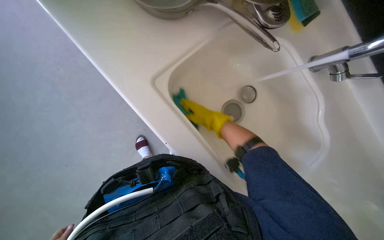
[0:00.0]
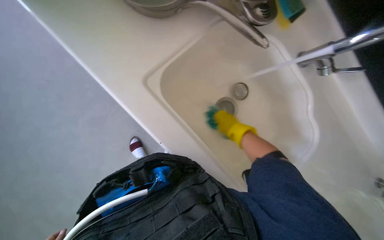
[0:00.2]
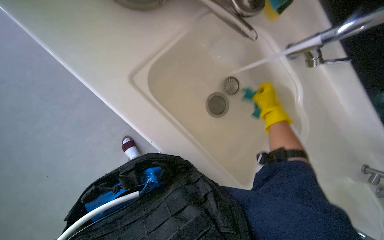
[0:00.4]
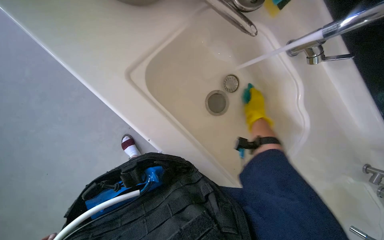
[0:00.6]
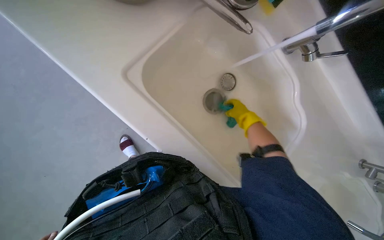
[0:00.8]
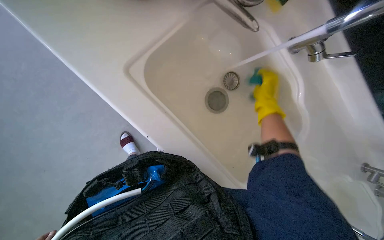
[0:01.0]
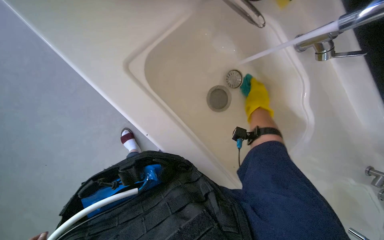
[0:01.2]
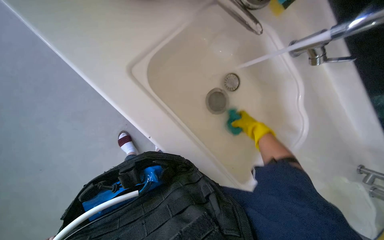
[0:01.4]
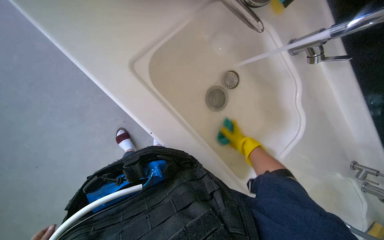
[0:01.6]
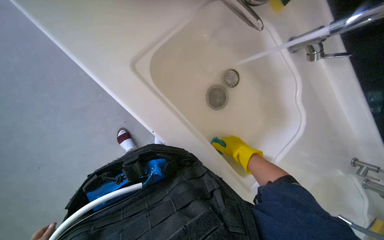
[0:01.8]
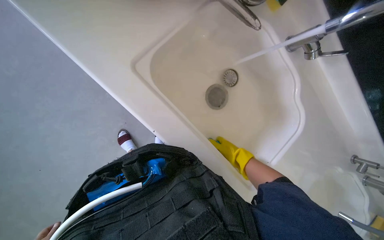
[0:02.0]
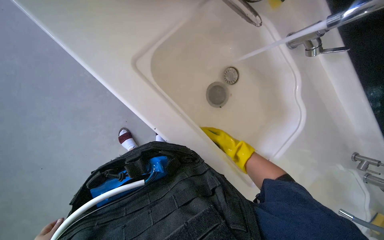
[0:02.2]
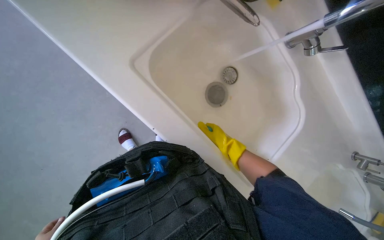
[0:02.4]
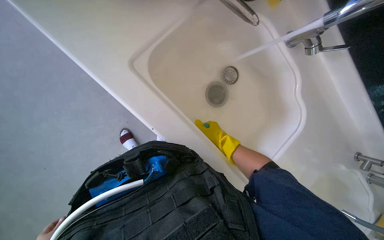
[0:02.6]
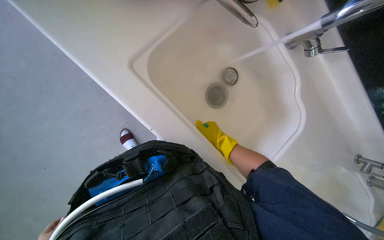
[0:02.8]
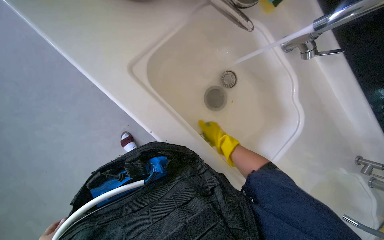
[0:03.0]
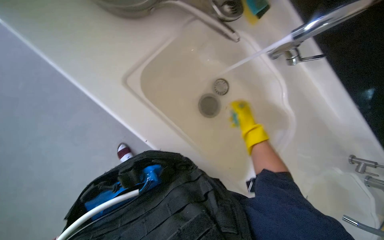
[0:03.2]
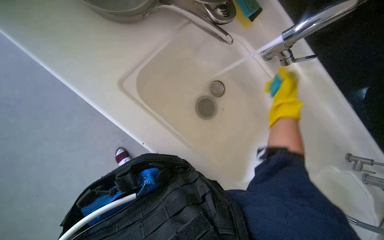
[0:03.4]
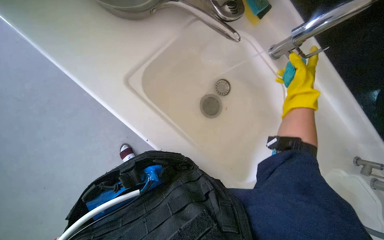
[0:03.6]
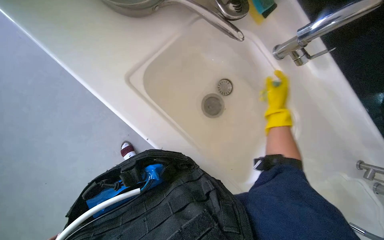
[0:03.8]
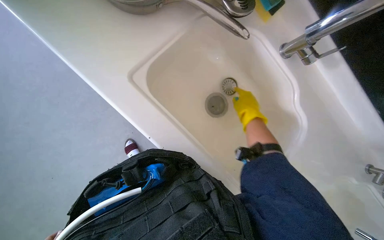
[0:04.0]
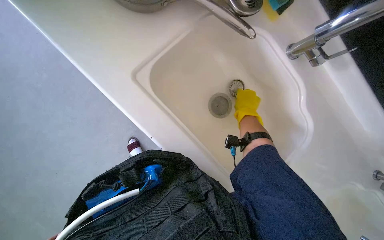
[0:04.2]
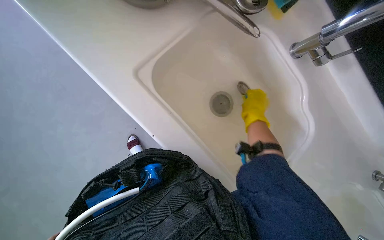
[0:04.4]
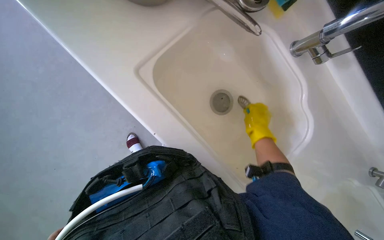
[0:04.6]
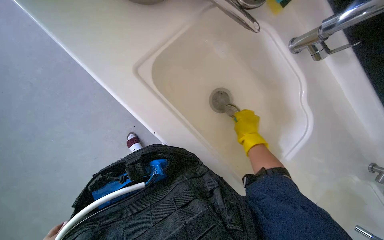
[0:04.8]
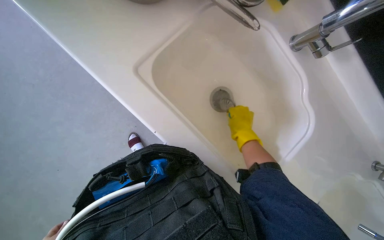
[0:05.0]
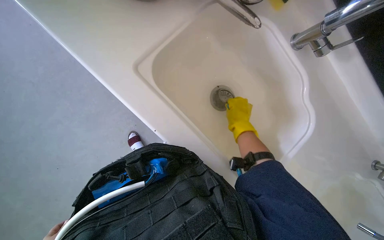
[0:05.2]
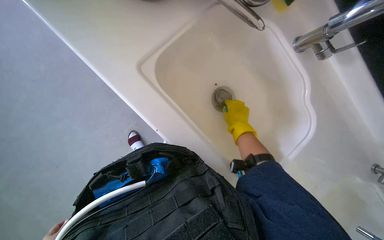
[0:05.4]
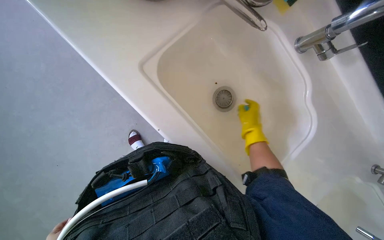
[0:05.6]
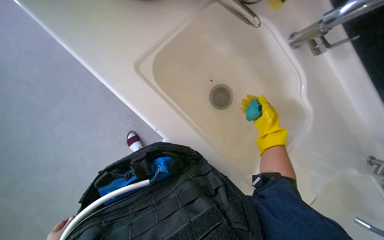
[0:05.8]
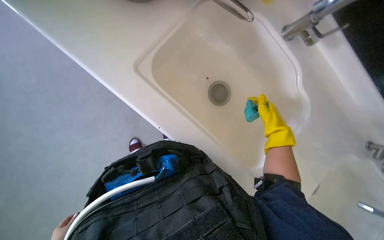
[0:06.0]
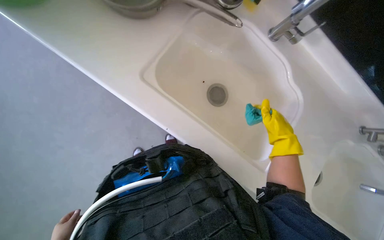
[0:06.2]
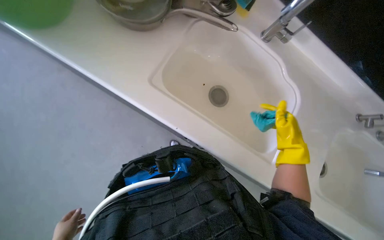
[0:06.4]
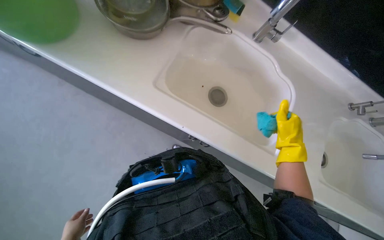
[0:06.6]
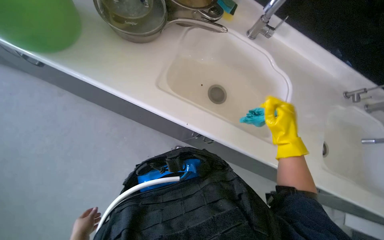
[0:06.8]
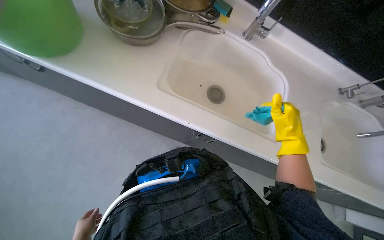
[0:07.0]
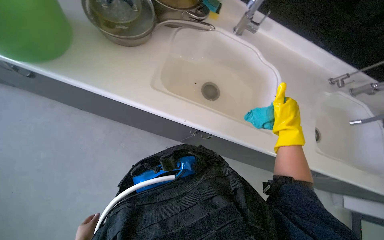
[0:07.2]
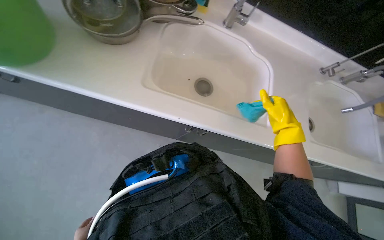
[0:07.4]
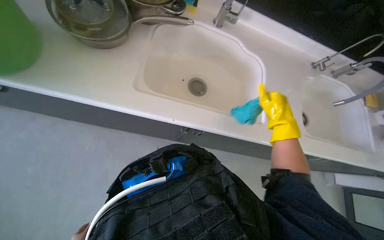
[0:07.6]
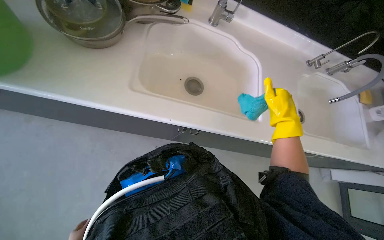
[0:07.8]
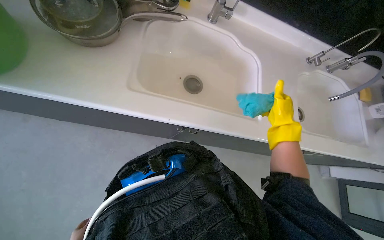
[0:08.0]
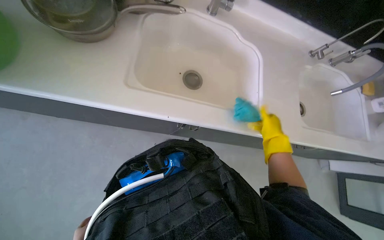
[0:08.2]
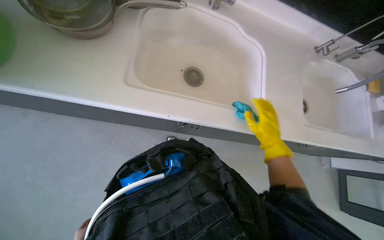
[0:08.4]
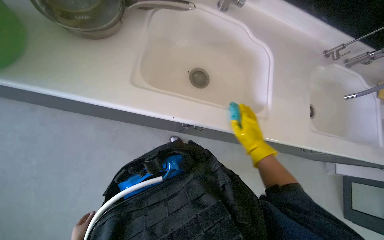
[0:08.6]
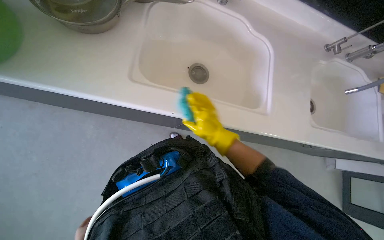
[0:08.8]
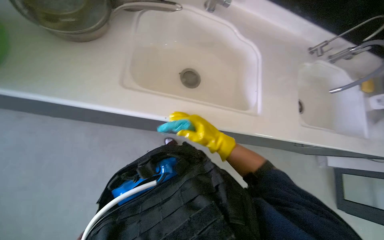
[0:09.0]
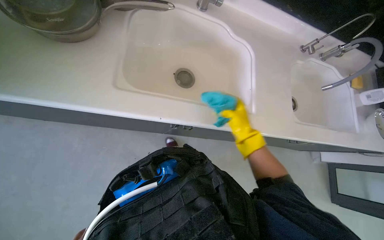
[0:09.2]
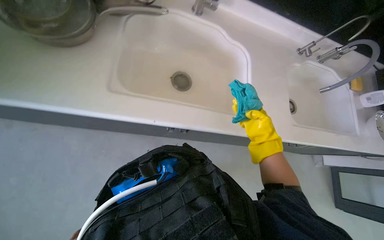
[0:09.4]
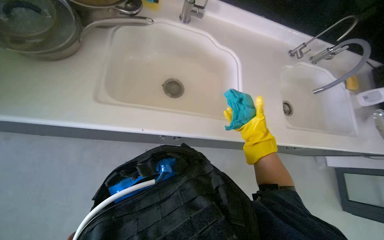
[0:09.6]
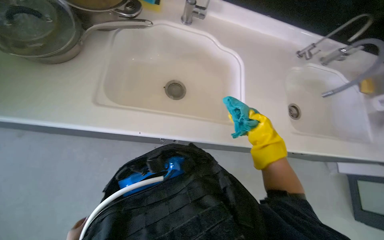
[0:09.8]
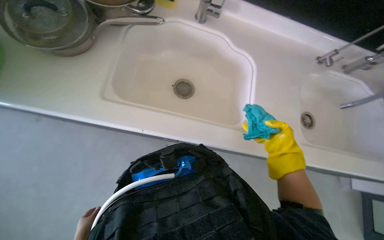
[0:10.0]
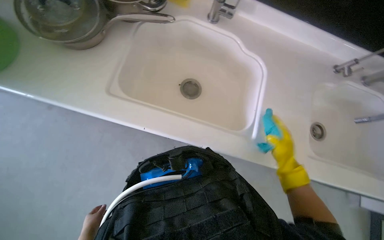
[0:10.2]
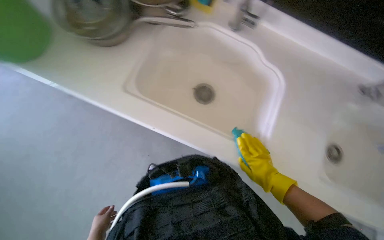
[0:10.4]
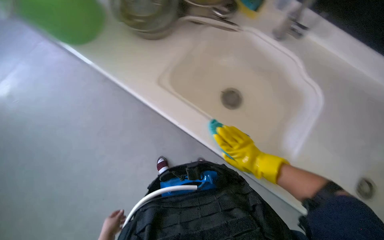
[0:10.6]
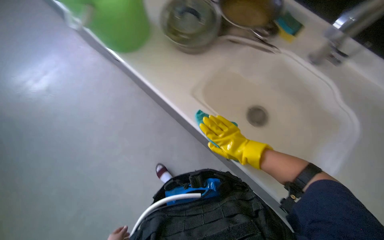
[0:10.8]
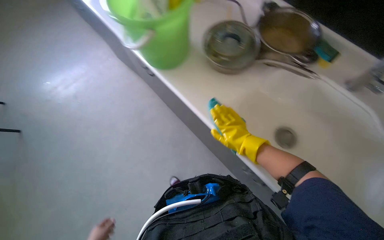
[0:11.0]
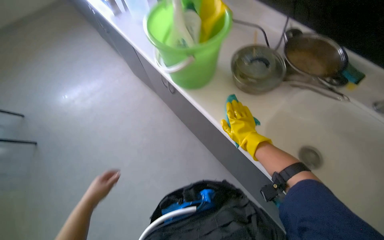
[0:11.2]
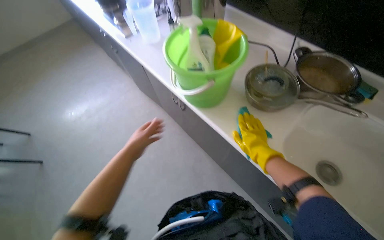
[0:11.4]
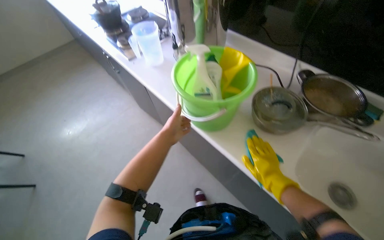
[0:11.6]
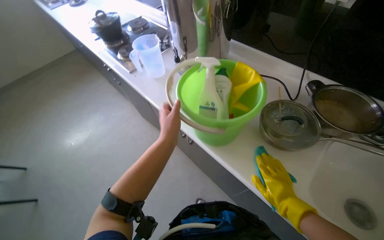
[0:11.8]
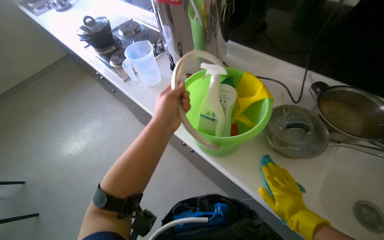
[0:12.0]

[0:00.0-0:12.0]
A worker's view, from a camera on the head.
Job: cleaning kitchen.
The whole recording: Cleaning kitchen sink and counter. The worker scrubs the kitchen sink and wipes the counter with a cloth.
0:00.0 to 0:01.6: The right hand moves to the right, down the picture and farther from the camera, about 25 cm.
0:01.6 to 0:03.0: The right hand moves to the left and nearer to the camera, approximately 15 cm.
0:03.0 to 0:04.4: The right hand travels up the picture by roughly 10 cm.
0:04.4 to 0:06.0: The right hand is displaced down the picture and to the right by approximately 15 cm.
0:06.0 to 0:07.6: The scene turns some 25 degrees counterclockwise in the picture.
0:07.6 to 0:09.0: The right hand travels to the left by some 20 cm.
0:09.0 to 0:10.4: The wearer's head swings approximately 20 degrees to the left. The right hand moves to the right, about 25 cm.
0:10.4 to 0:12.0: The head turns to the left by some 30 degrees. The wearer looks roughly 15 degrees further upward.

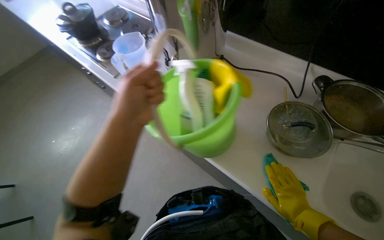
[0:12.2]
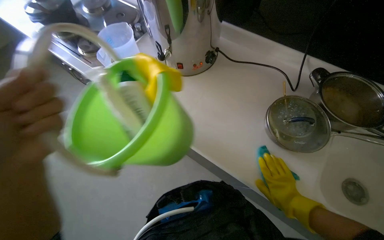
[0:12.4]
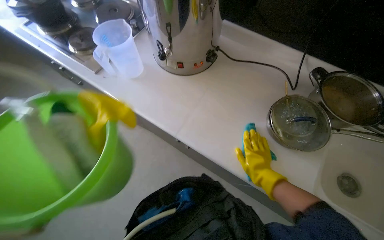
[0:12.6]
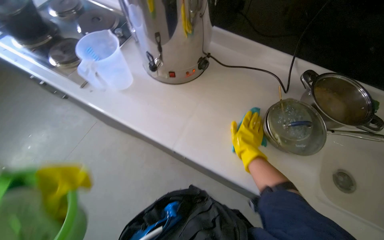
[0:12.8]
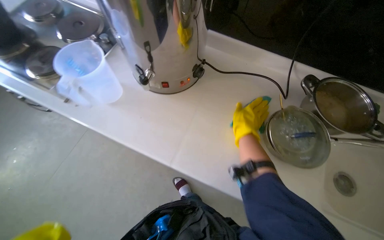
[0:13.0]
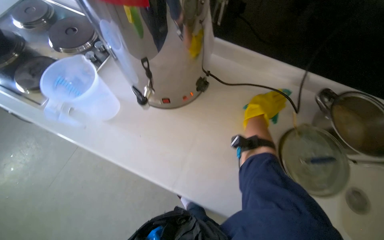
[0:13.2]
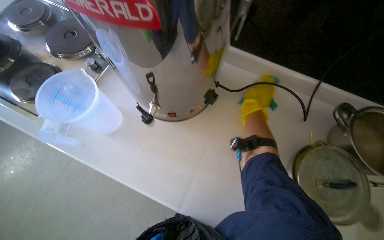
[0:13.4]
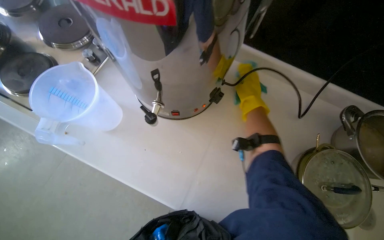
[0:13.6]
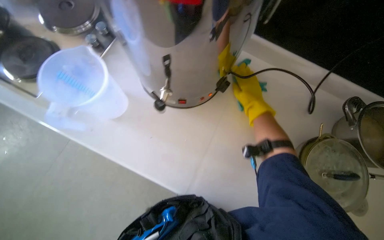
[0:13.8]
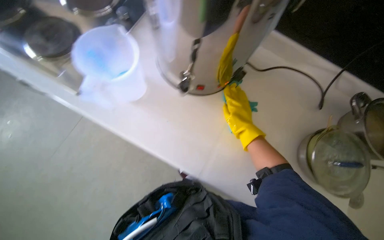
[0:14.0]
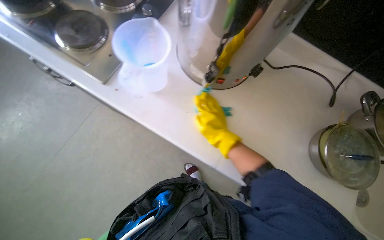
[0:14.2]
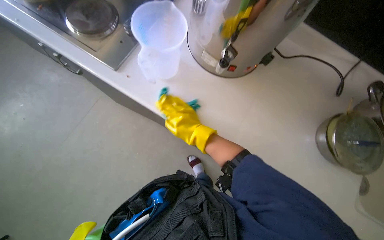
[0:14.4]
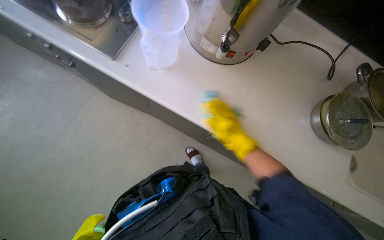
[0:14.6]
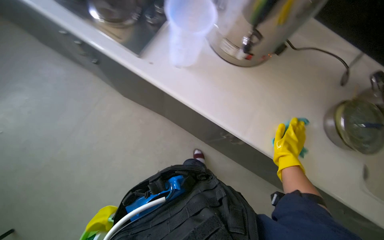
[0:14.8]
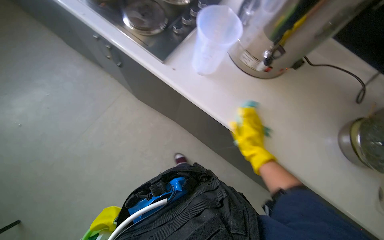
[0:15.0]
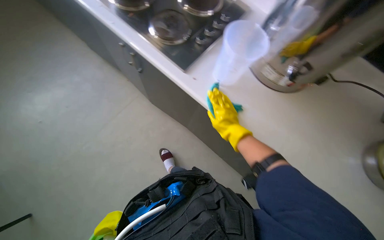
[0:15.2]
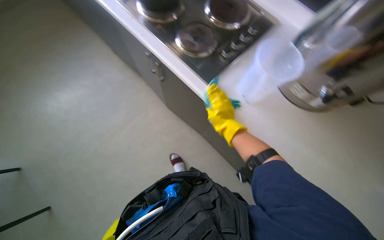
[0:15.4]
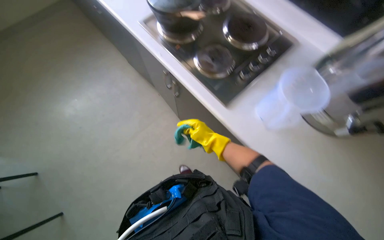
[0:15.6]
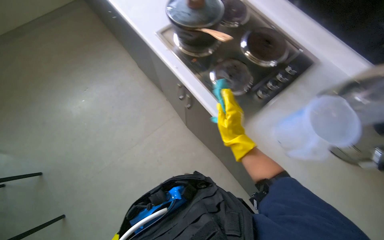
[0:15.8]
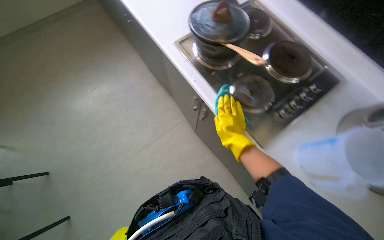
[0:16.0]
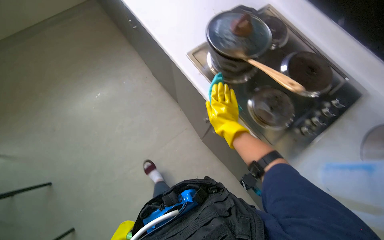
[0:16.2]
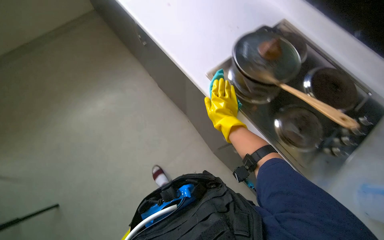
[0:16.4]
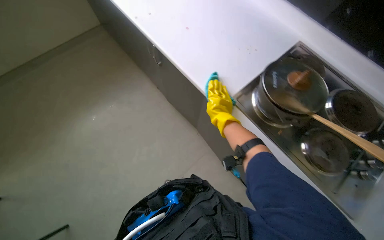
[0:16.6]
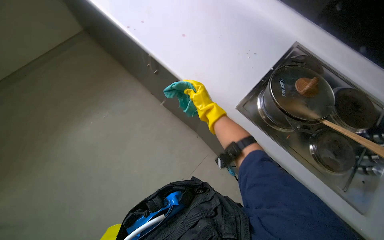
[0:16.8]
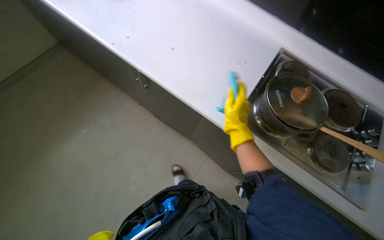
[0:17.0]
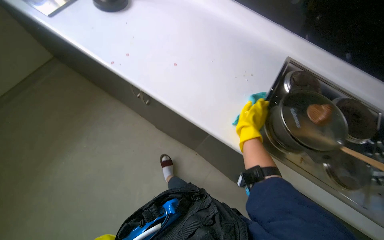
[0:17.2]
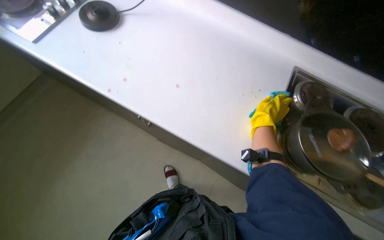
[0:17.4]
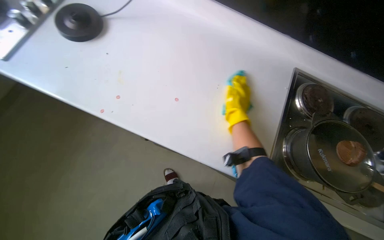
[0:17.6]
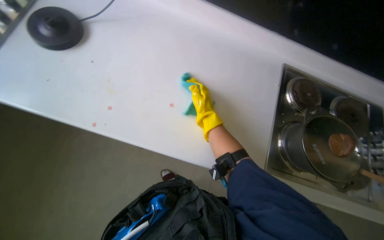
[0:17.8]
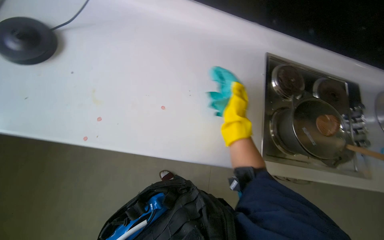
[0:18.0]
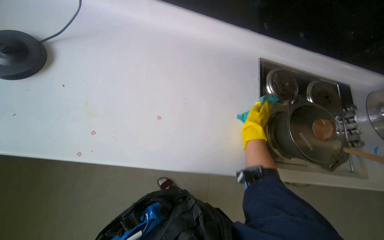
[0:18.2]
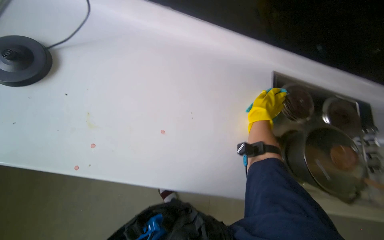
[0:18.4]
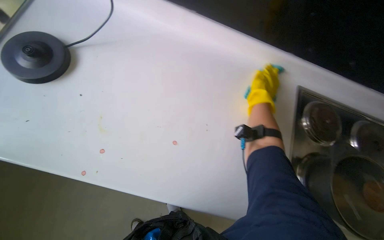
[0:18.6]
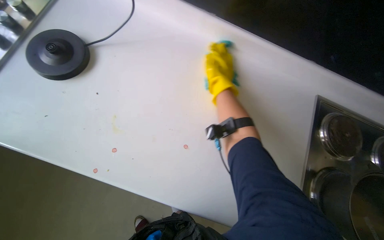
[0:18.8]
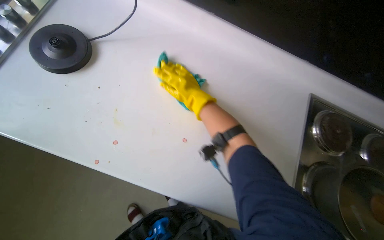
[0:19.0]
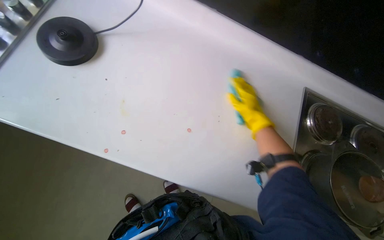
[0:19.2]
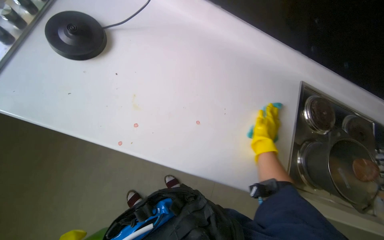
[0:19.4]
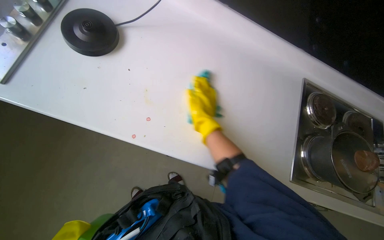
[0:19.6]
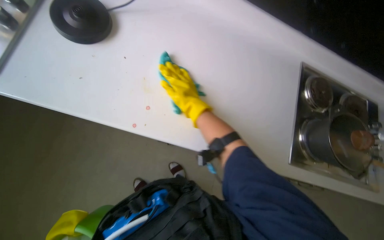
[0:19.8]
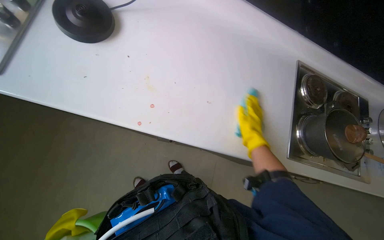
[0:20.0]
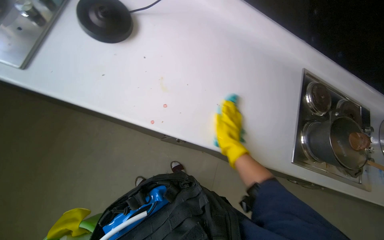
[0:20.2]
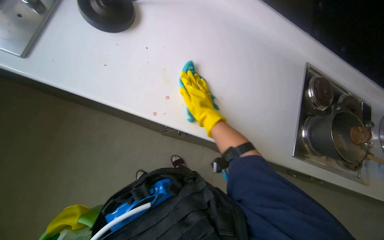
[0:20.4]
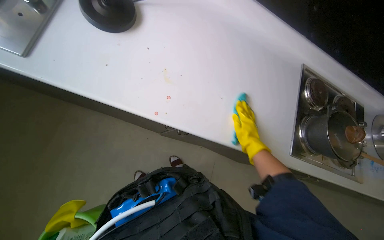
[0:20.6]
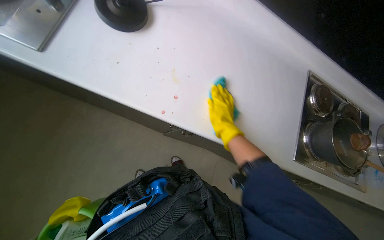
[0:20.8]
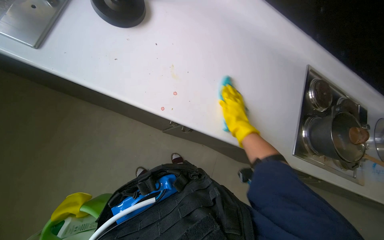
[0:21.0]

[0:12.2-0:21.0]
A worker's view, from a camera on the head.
Job: cleaning kitchen.
The whole recording: Cleaning kitchen sink and counter. The worker scrubs the kitchen sink and wipes the counter with a cloth.
0:12.2 to 0:13.6: The right hand travels up the picture and to the left by approximately 60 cm.
0:13.6 to 0:15.2: The right hand swings left and right, approximately 30 cm each way, with 2 reversals.
0:15.2 to 0:16.6: The camera travels about 40 cm. The head rotates about 20 degrees to the left.
0:16.6 to 0:18.0: The camera is carried roughly 50 cm. The wearer looks some 40 degrees further to the right.
0:18.0 to 0:19.6: The right hand goes left and right, roughly 20 cm each way, reversing 3 times.
0:19.6 to 0:21.0: The right hand moves left and right over approximately 15 cm, changing direction 3 times.
